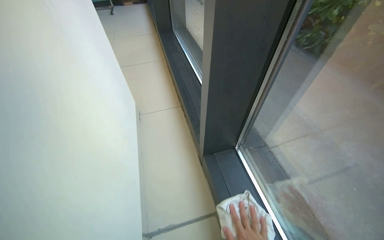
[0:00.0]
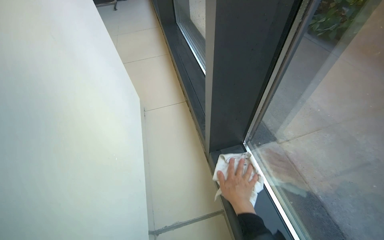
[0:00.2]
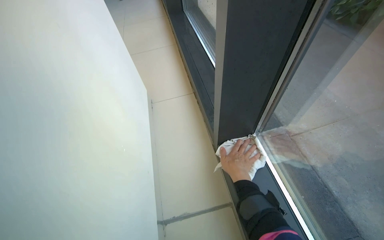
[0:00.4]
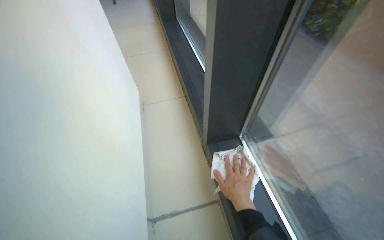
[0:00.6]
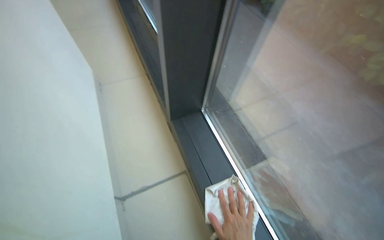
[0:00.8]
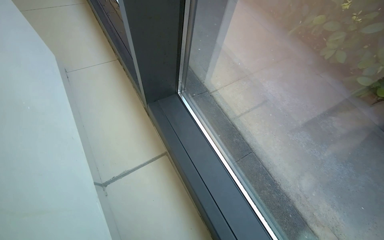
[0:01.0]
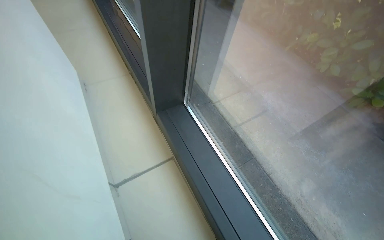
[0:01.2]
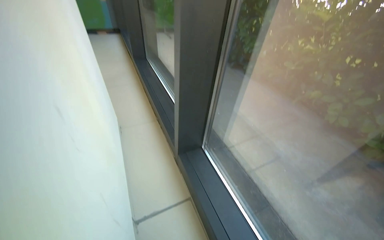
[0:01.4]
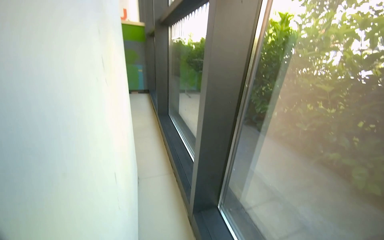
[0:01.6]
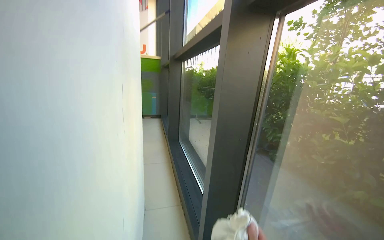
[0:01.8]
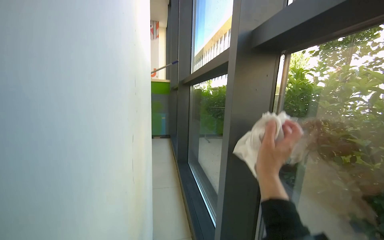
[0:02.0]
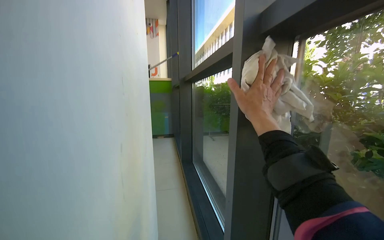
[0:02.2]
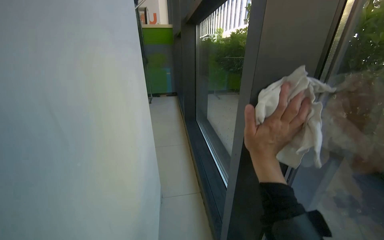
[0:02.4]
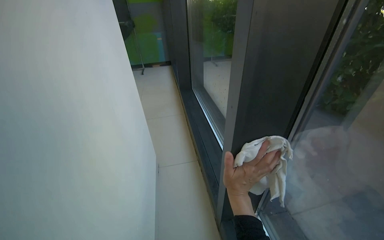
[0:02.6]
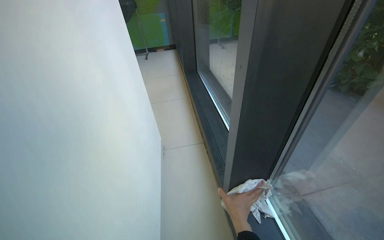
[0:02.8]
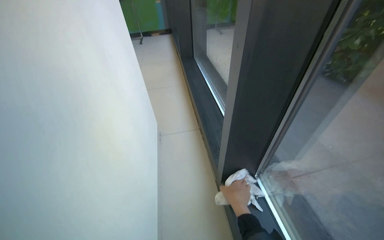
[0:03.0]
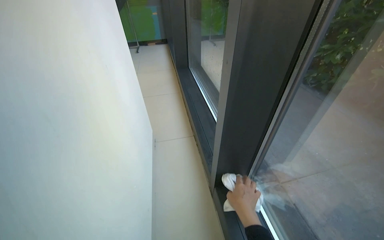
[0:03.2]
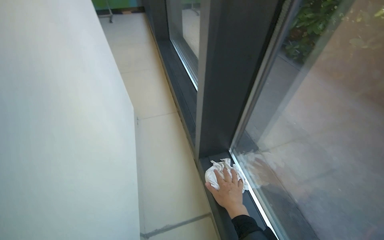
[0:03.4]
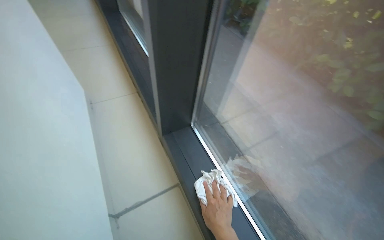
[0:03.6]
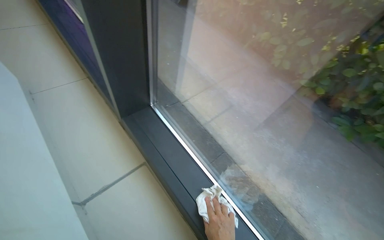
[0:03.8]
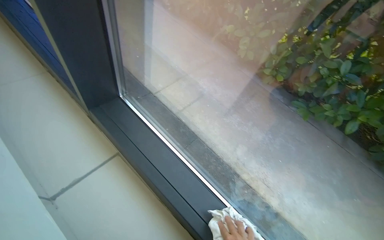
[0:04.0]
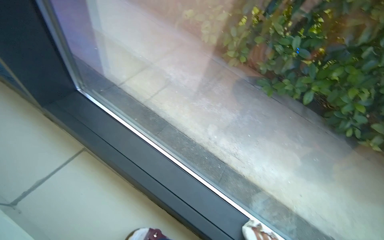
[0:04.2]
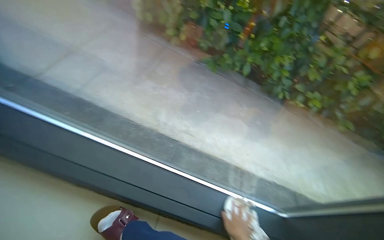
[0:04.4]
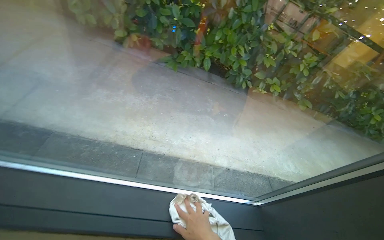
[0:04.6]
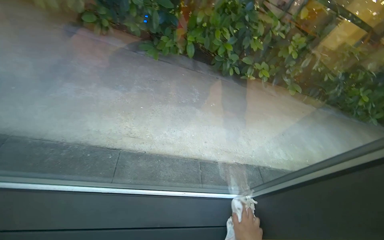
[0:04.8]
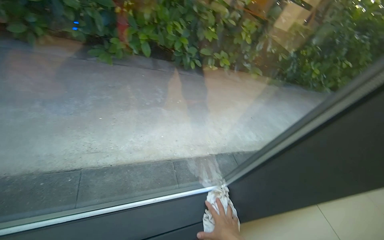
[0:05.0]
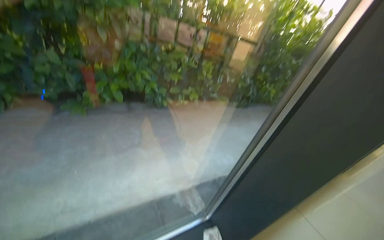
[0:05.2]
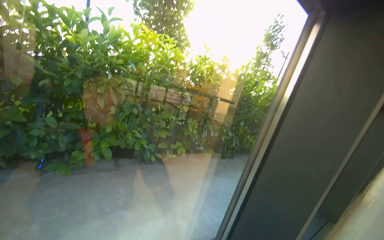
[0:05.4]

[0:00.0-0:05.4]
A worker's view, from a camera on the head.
Job: cleaning windows.
The whole recording: Wiping glass windows and frames. The worker wipes the glass windows and their frames with a cloth.
0:01.4 to 0:02.8: The camera is carried about 70 cm. The view swings roughly 15 degrees to the left.
0:02.8 to 0:04.0: The wearer's head swings some 30 degrees to the right.
0:04.0 to 0:05.4: The wearer moves roughly 50 cm. The head rotates about 70 degrees to the right. The camera pitches upward, by roughly 20 degrees.

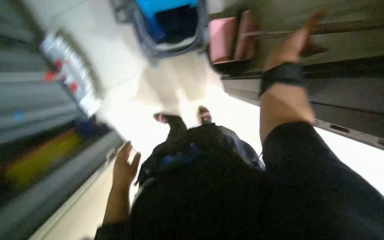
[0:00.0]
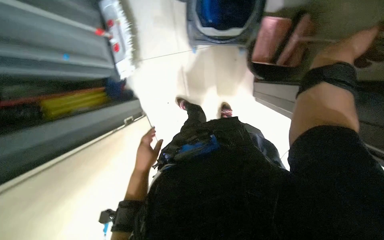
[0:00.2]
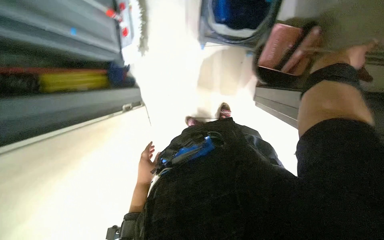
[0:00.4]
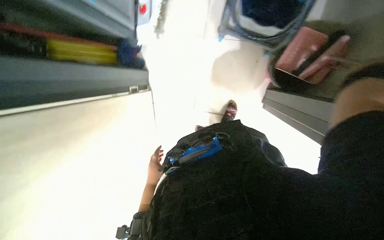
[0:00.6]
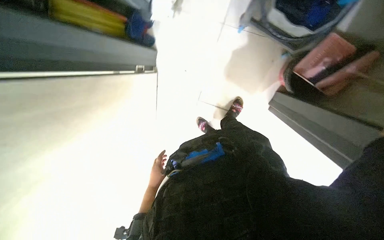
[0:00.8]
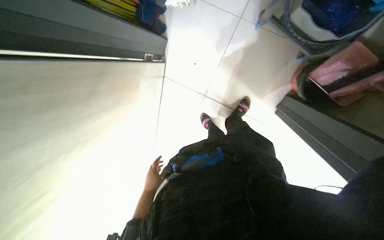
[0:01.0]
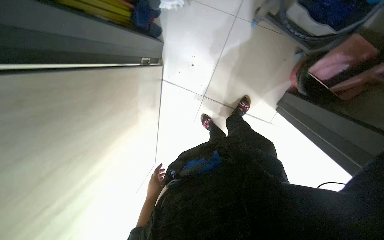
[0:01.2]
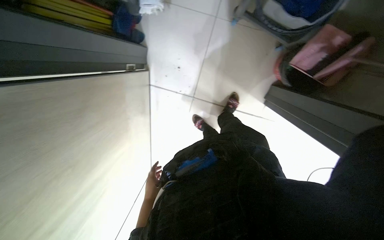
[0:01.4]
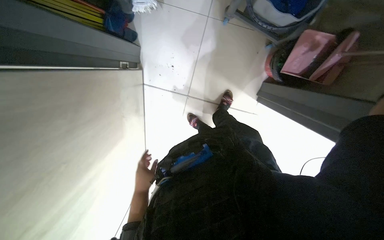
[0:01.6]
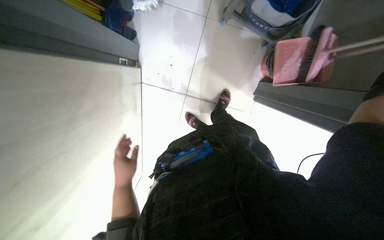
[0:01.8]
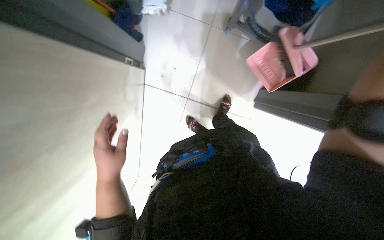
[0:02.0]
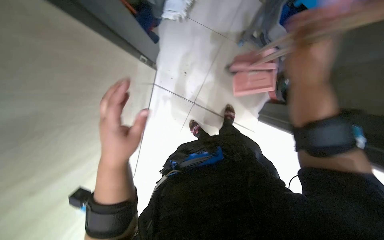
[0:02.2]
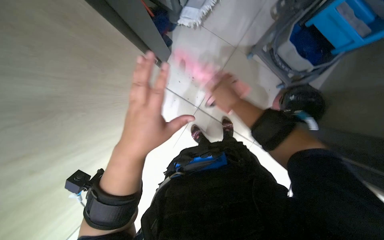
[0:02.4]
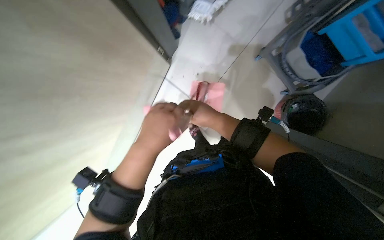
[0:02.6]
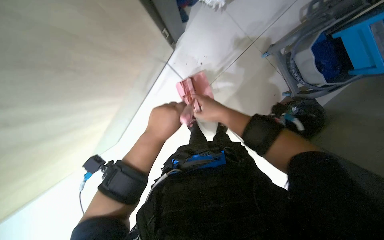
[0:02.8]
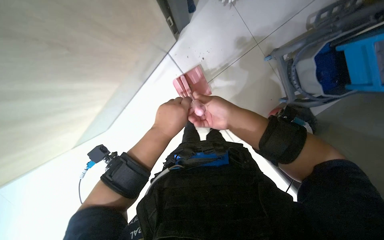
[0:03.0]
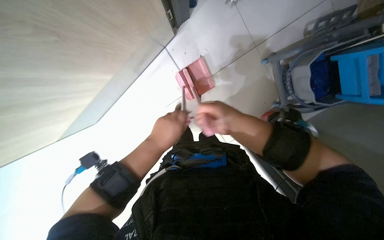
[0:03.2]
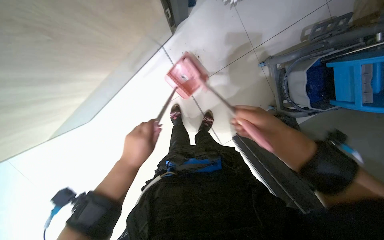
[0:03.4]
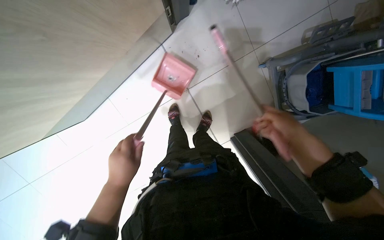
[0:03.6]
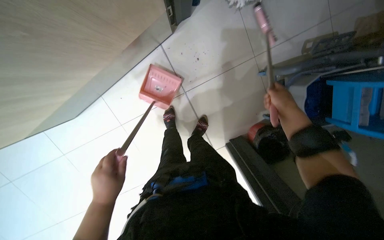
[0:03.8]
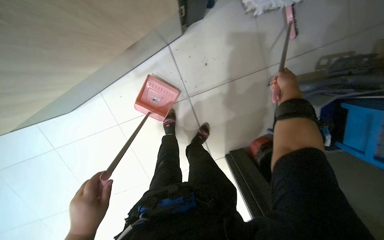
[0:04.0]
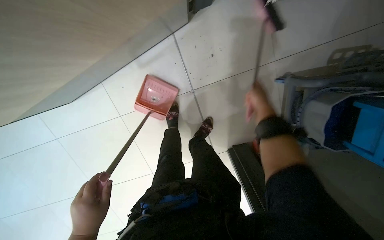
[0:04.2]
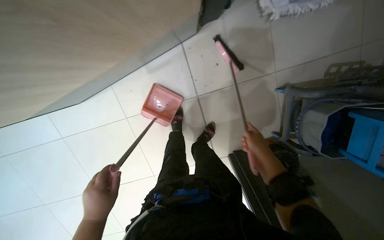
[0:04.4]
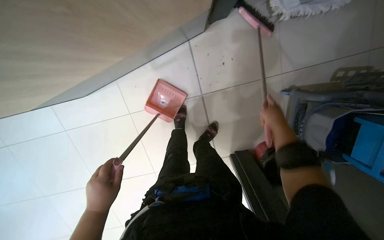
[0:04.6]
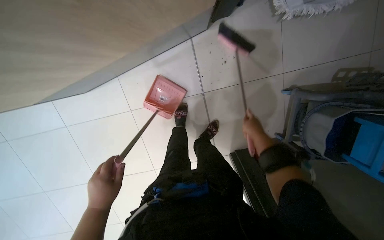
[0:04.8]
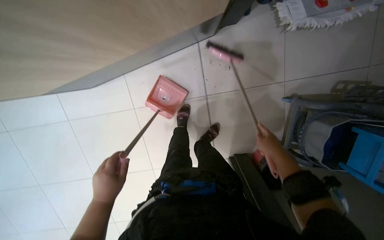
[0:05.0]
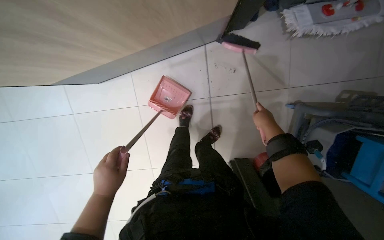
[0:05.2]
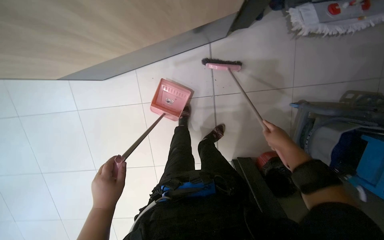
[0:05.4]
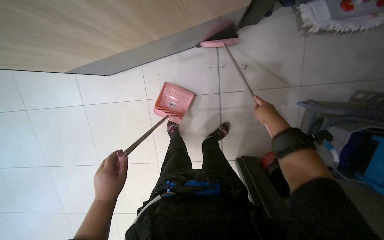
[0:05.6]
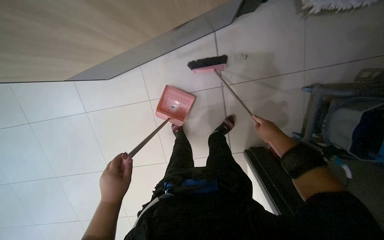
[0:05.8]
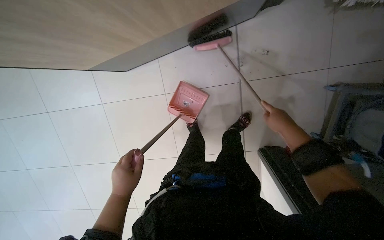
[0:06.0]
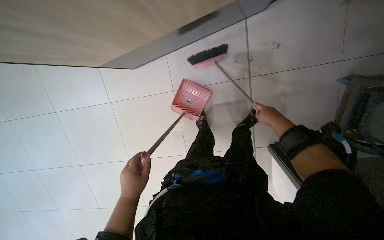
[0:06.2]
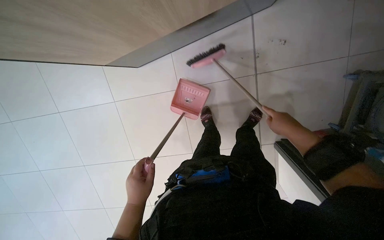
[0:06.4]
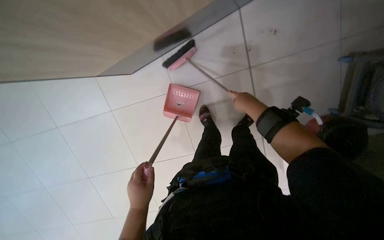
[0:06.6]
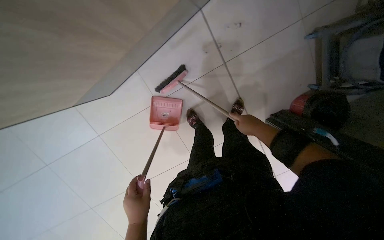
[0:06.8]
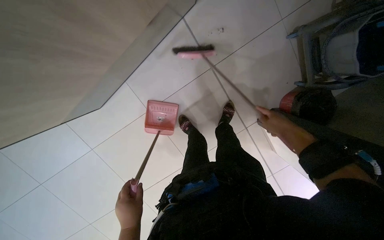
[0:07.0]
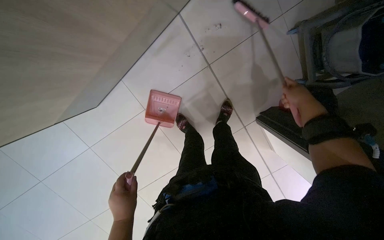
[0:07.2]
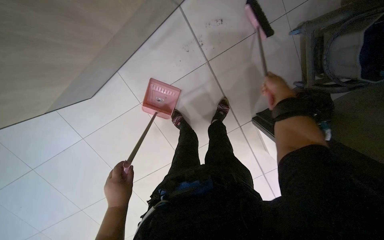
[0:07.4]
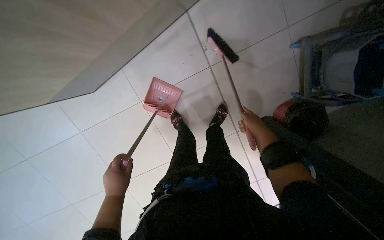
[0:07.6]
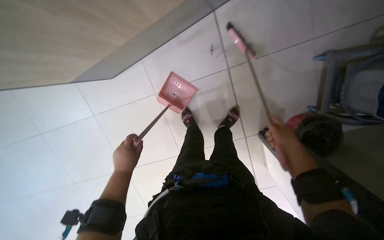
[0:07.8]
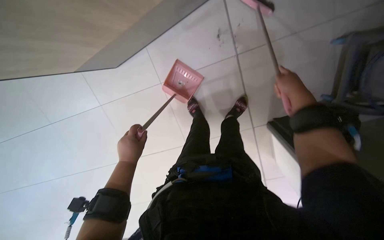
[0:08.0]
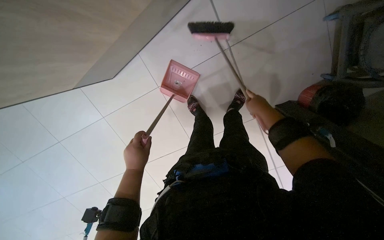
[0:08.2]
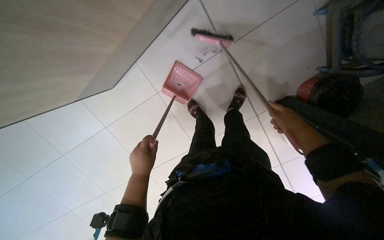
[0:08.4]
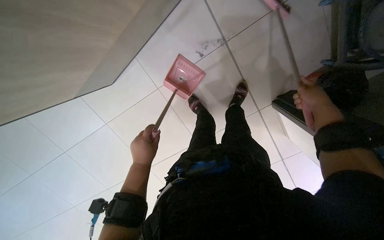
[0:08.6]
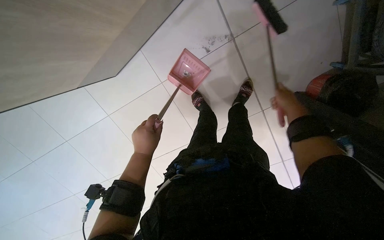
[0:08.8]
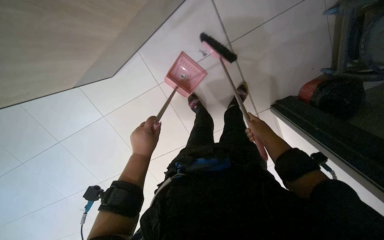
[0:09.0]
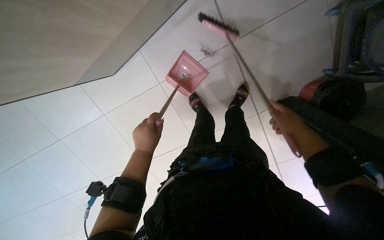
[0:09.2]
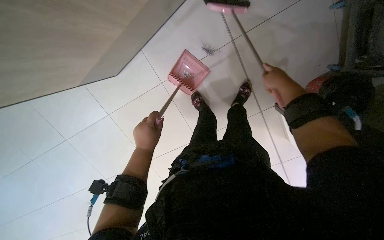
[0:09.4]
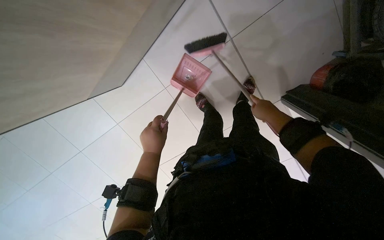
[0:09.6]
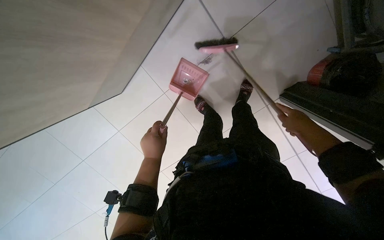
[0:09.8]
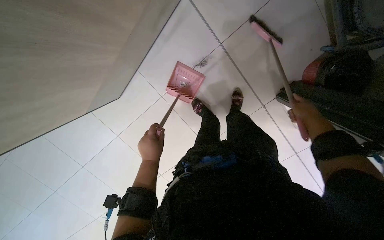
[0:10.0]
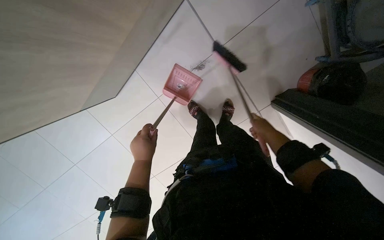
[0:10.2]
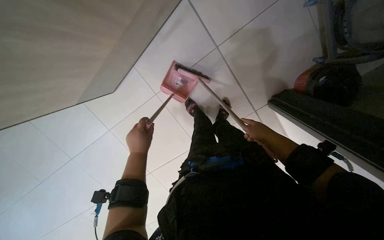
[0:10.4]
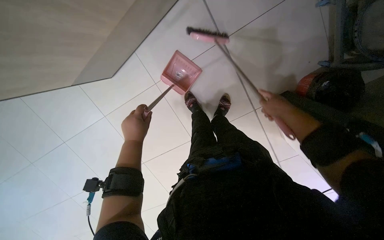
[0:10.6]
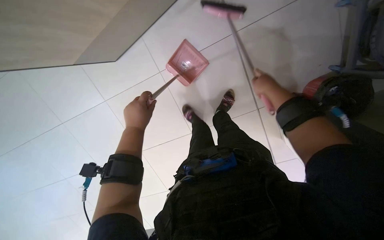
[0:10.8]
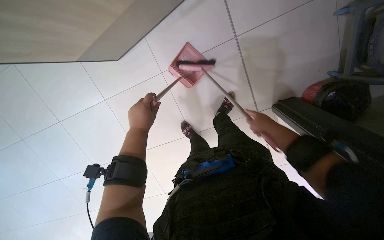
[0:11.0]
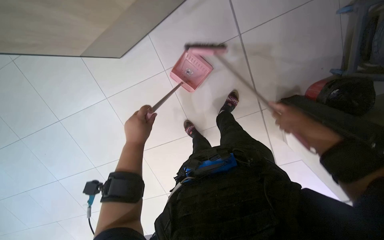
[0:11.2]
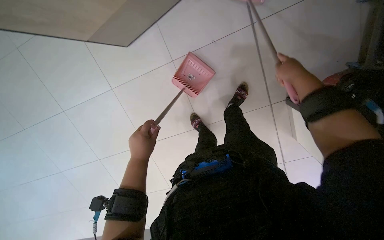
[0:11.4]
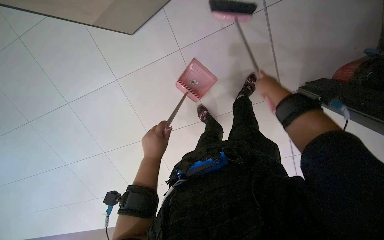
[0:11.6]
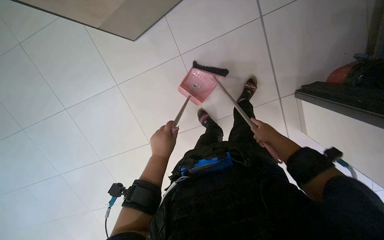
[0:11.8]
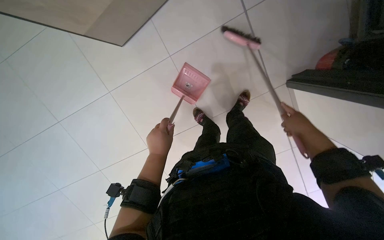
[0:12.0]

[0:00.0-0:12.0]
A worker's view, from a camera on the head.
Job: sweeping floor.
The whole recording: Sweeping the floor with broom. The worker sweeps the floor using a broom and dustpan.
0:00.0 to 0:01.6: Everything in view rotates some 40 degrees clockwise.
0:01.6 to 0:03.0: The scene turns roughly 35 degrees clockwise in the picture. The left hand heads up the picture, nearer to the camera and to the right, covering about 20 cm.
0:03.0 to 0:04.4: The left hand heads down the picture and to the left, covering roughly 20 cm, while the right hand travels farther from the camera and to the right by about 25 cm.
0:06.0 to 0:07.6: The right hand swings left and right, approximately 15 cm each way, with 2 reversals.
0:07.6 to 0:09.0: The right hand swings nearer and farther, about 15 cm each way, with 3 reversals.
0:09.0 to 0:10.4: The right hand travels up the picture and back again, about 15 cm each way.
0:10.4 to 0:12.0: The right hand goes approximately 10 cm nearer to the camera.

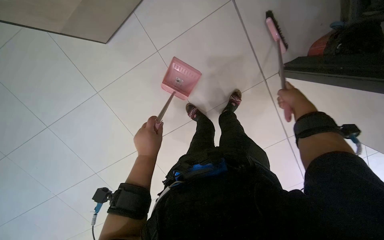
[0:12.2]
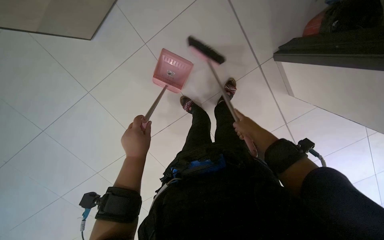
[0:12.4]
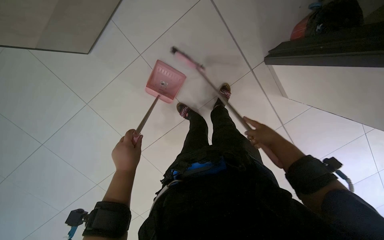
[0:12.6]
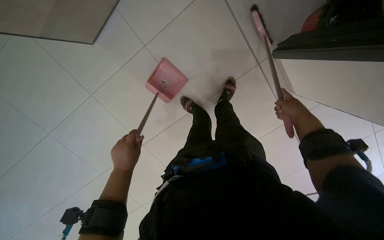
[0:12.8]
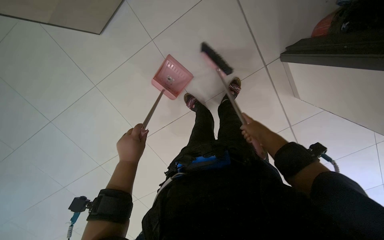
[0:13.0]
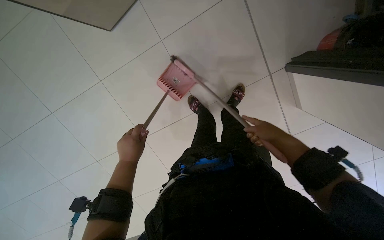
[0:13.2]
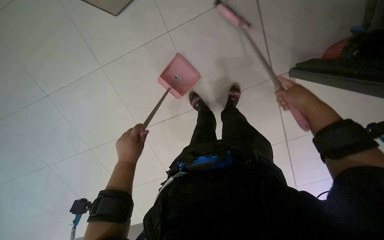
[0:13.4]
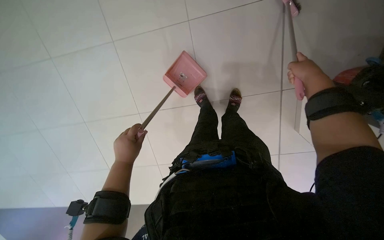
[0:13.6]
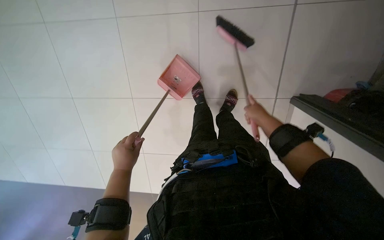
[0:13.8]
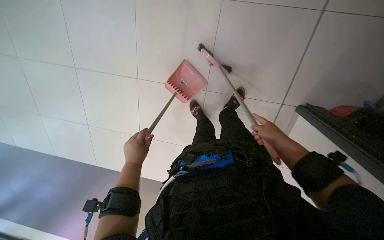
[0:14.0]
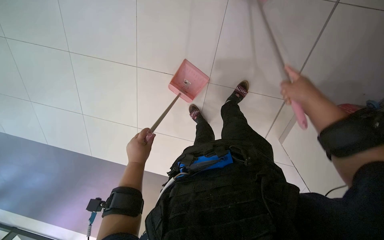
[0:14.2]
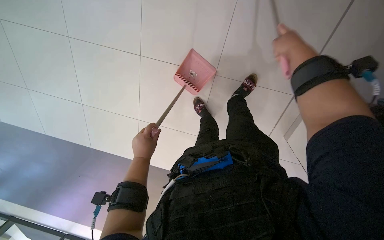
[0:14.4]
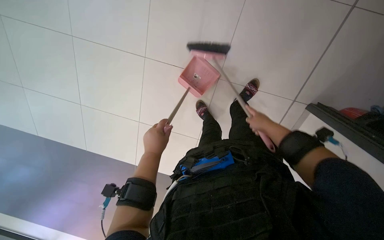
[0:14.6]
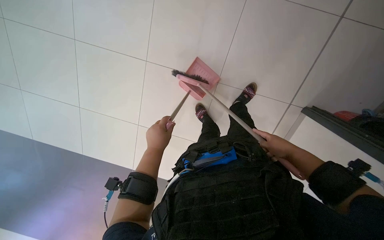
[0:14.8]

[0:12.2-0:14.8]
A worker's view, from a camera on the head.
Job: sweeping floor.
The whole recording: Sweeping the floor with broom. The worker sweeps the floor using a broom and dustpan.
0:12.2 to 0:13.4: The right hand swings nearer and farther, approximately 15 cm each way, with 3 reversals.
